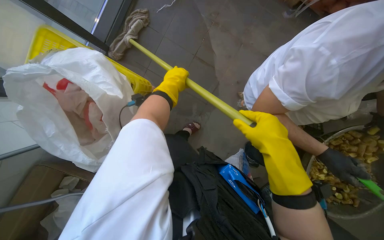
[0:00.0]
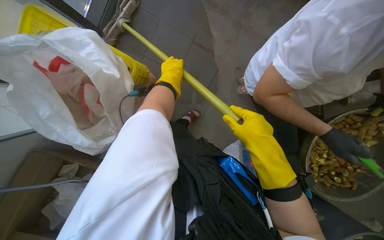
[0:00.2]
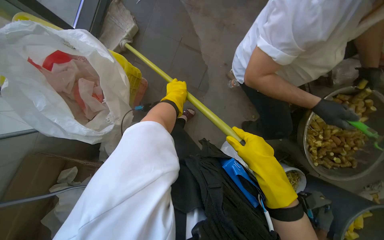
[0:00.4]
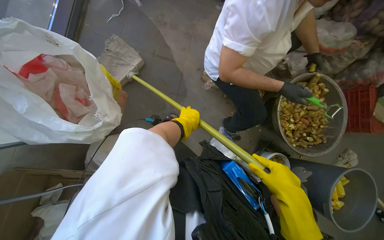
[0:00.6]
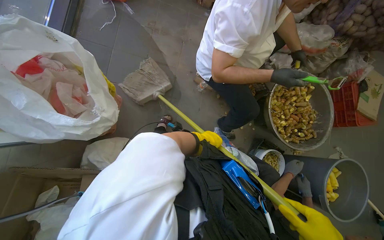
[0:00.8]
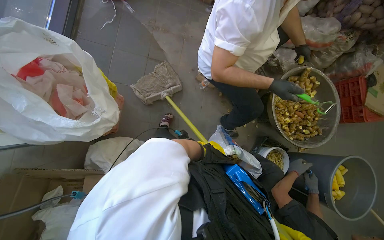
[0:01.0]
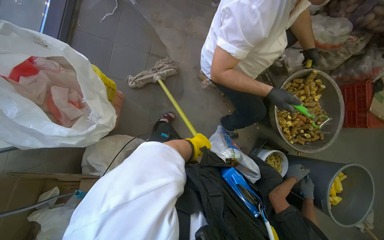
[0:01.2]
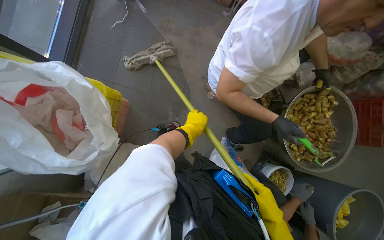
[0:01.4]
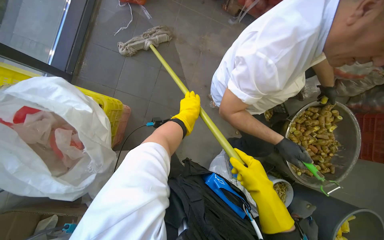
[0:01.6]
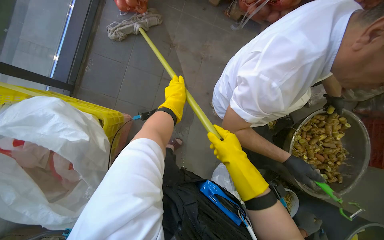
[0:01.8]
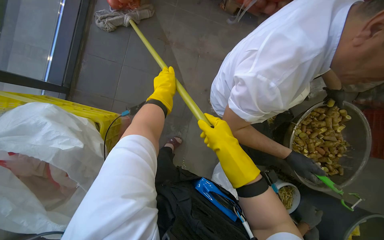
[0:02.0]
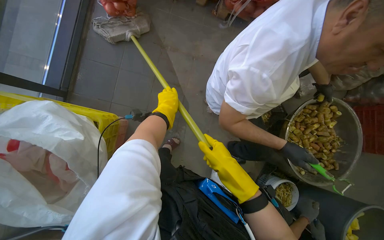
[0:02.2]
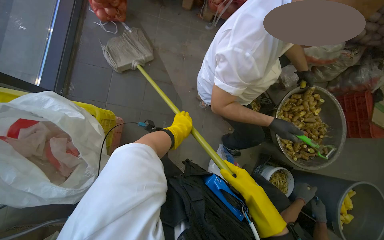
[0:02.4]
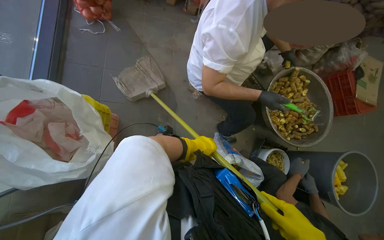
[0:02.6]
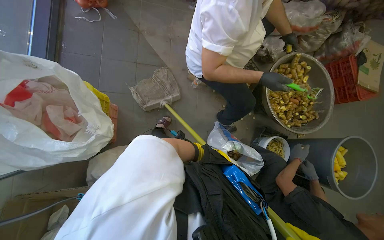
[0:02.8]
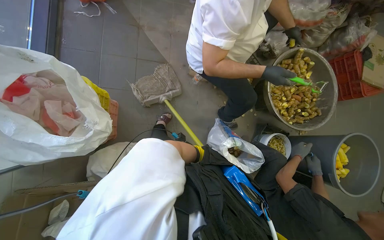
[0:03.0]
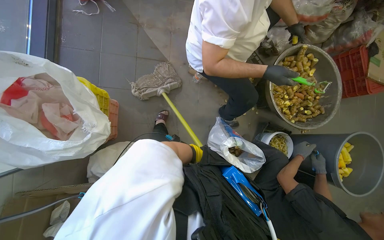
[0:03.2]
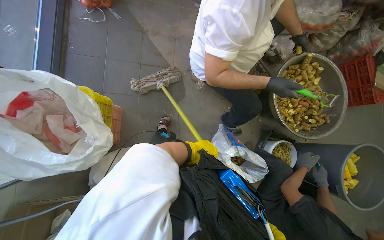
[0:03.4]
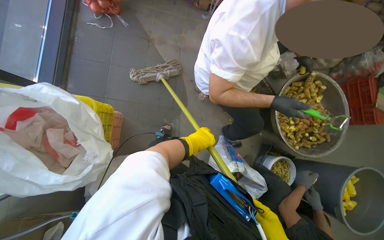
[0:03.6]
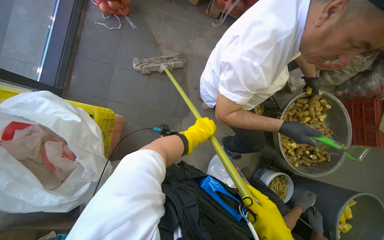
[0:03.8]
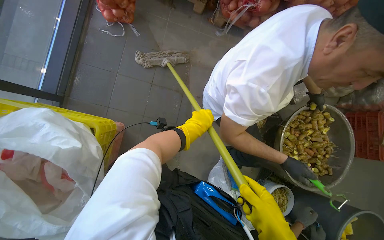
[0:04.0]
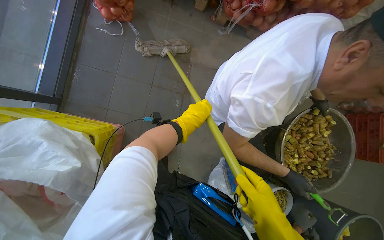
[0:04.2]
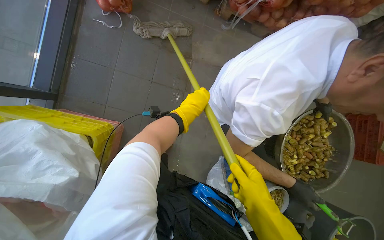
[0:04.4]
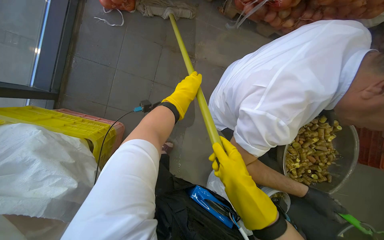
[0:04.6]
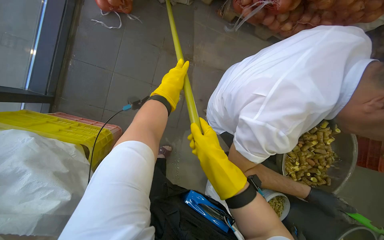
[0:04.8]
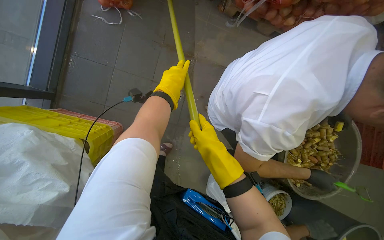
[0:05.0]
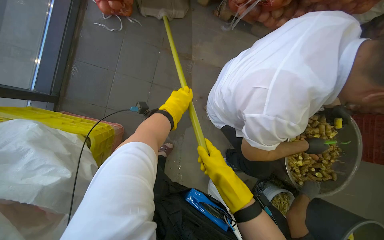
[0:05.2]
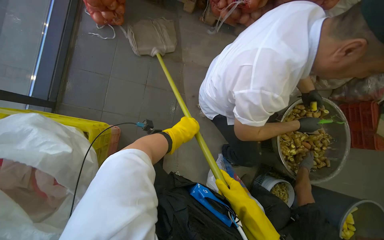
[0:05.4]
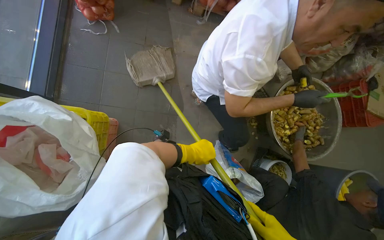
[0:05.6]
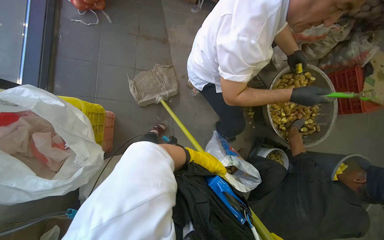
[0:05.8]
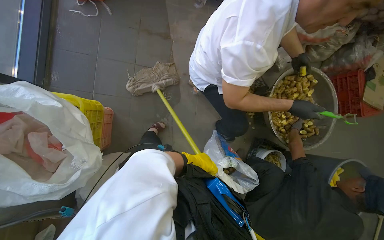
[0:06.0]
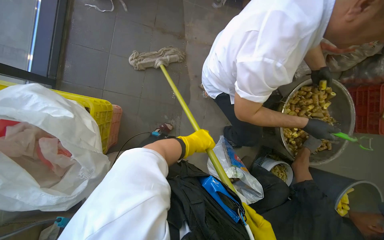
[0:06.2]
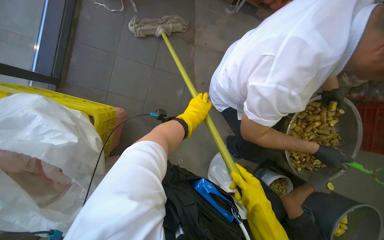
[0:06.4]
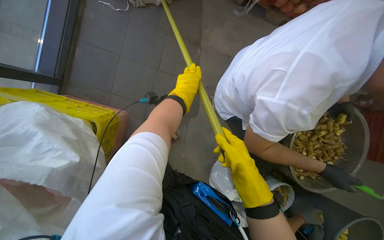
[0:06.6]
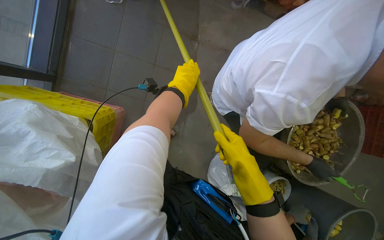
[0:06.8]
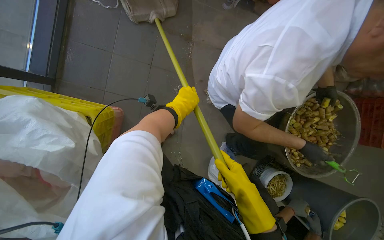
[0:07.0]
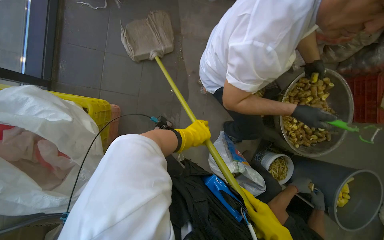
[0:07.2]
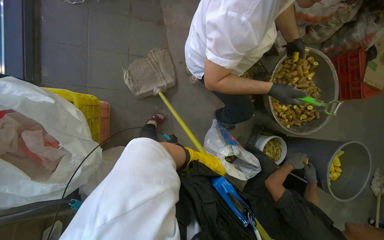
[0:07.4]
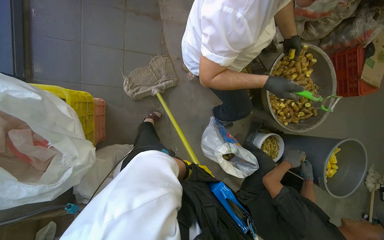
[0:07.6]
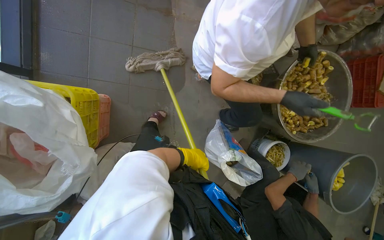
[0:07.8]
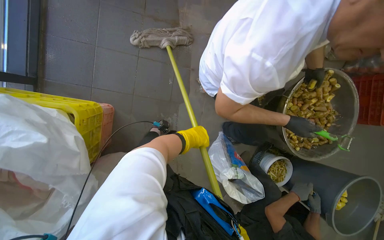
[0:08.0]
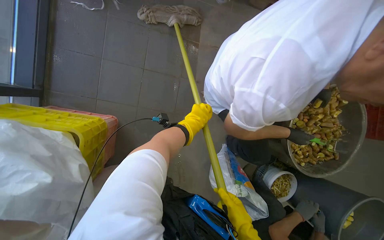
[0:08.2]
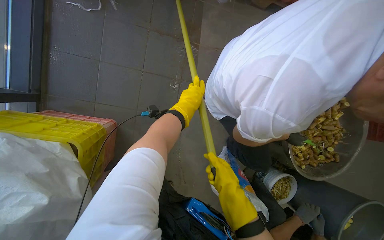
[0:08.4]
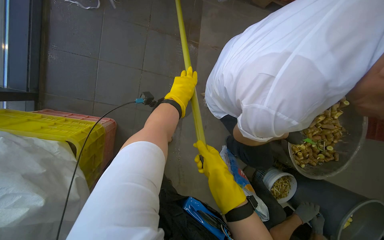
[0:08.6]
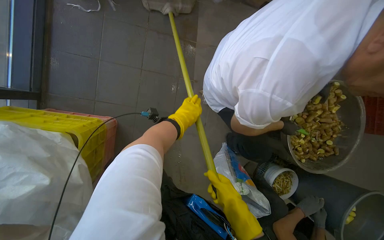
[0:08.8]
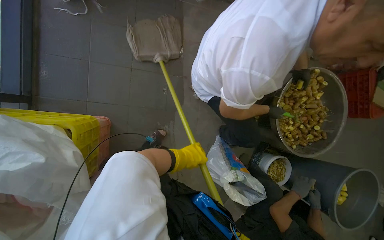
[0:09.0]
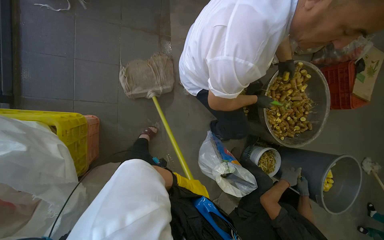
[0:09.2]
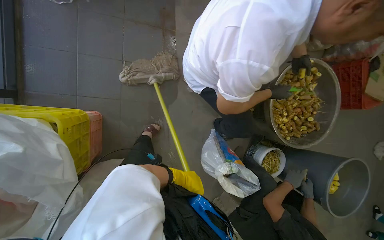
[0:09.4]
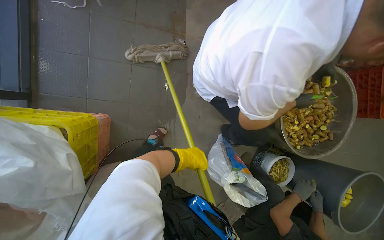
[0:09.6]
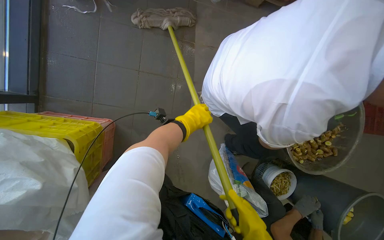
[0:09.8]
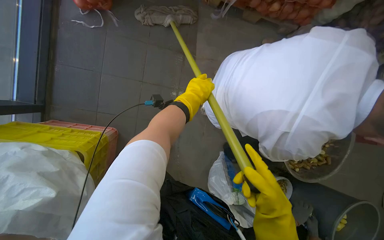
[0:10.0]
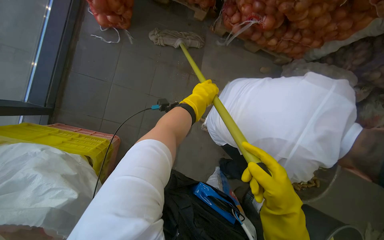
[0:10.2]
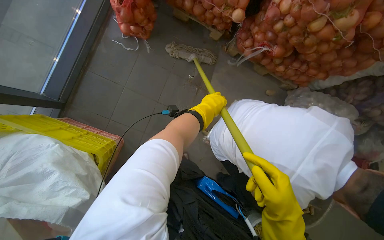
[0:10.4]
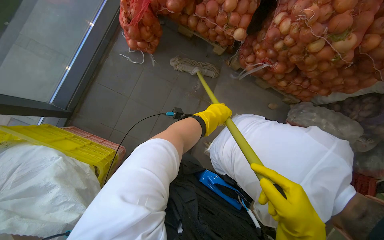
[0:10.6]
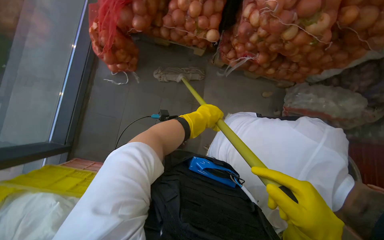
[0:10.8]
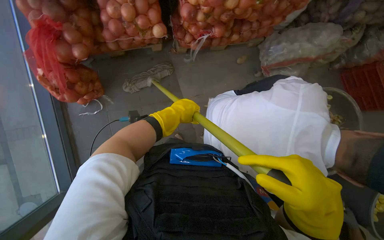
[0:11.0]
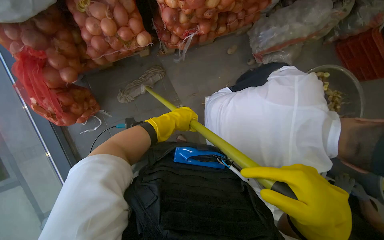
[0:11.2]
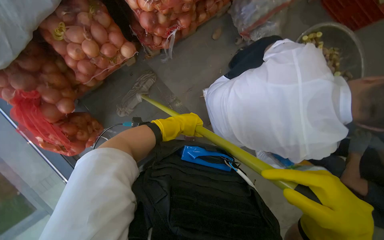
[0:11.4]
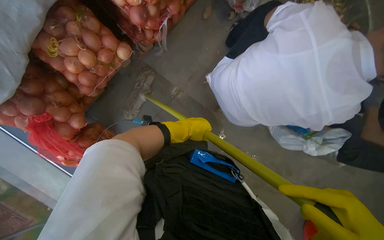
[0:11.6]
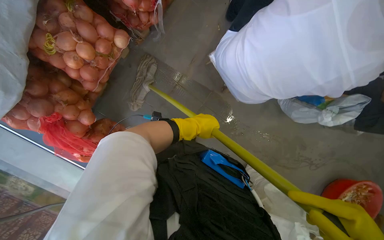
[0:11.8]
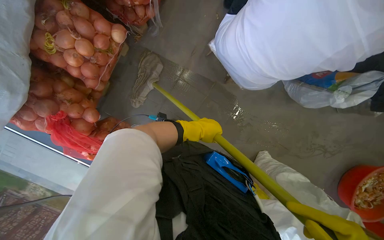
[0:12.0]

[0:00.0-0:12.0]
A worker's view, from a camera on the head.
Job: mopping floor.
The whole recording: Mopping kitchen floor. The worker mops the kitchen floor to clean up remaining debris and wet spots.
0:00.0 to 0:01.6: The left hand heads to the right, covering approximately 15 cm.
0:01.6 to 0:03.0: The left hand goes nearer and farther, about 25 cm each way, reversing 2 times.
0:03.0 to 0:04.4: The camera travels about 40 cm.
0:04.4 to 0:06.0: The left hand heads down the picture, covering roughly 40 cm.
0:06.0 to 0:07.6: The left hand is displaced farther from the camera by roughly 10 cm, and reaches roughly 50 cm up the picture, then returns.
0:07.6 to 0:09.0: The left hand travels up the picture and back again, approximately 60 cm each way.
0:09.0 to 0:10.4: The left hand is displaced up the picture and nearer to the camera by some 40 cm.
0:10.4 to 0:12.0: The wearer moves roughly 40 cm. The camera pitches downward, by about 20 degrees. The scene rotates counterclockwise by roughly 80 degrees.

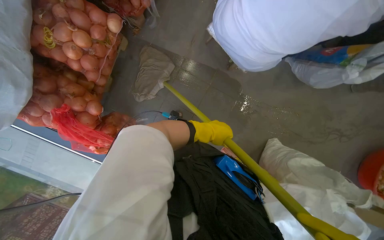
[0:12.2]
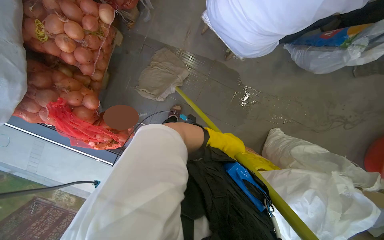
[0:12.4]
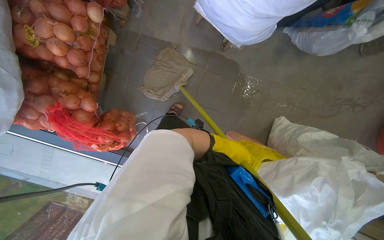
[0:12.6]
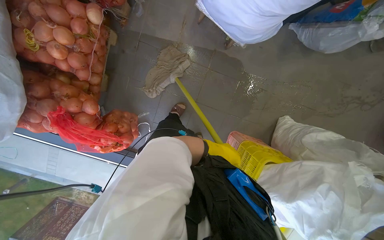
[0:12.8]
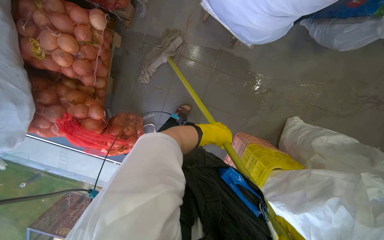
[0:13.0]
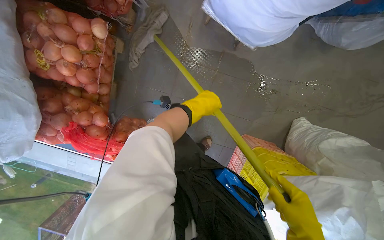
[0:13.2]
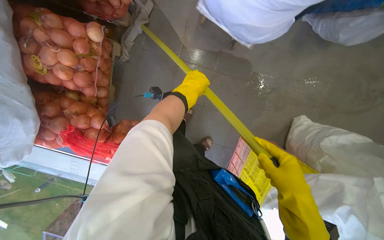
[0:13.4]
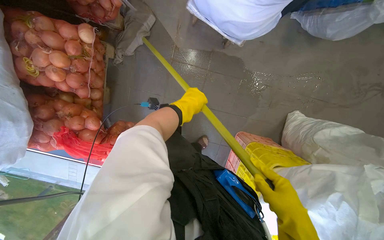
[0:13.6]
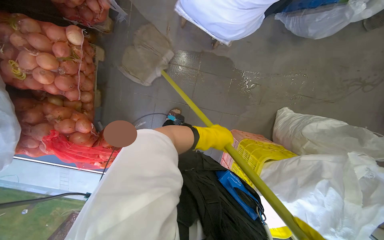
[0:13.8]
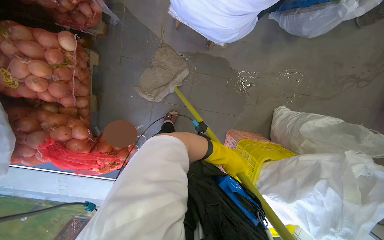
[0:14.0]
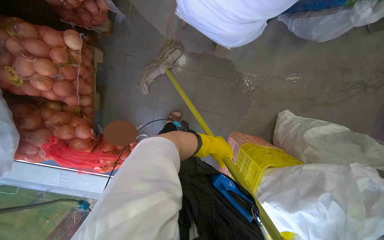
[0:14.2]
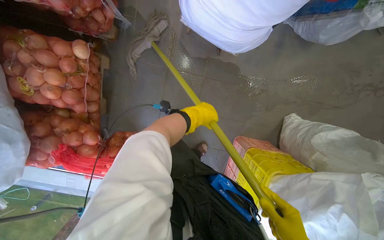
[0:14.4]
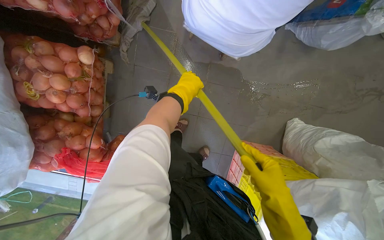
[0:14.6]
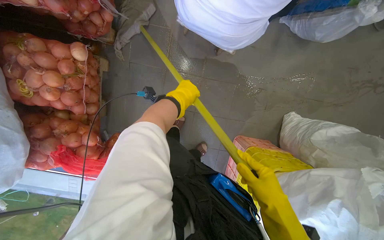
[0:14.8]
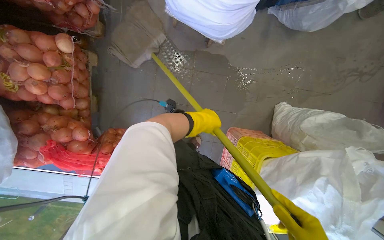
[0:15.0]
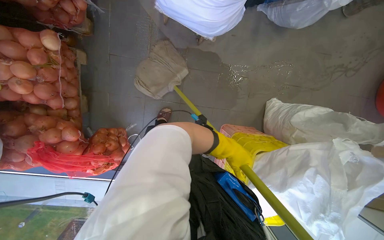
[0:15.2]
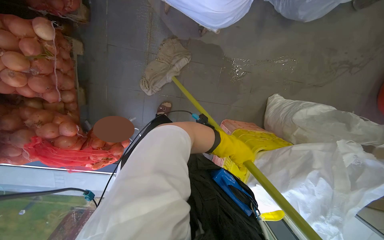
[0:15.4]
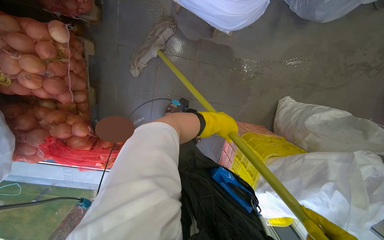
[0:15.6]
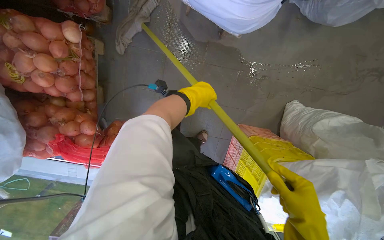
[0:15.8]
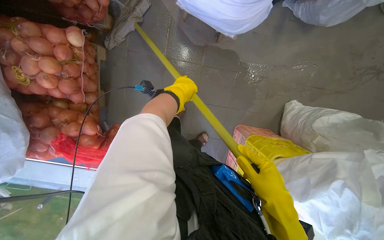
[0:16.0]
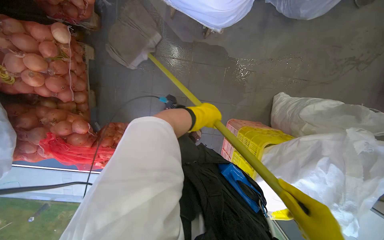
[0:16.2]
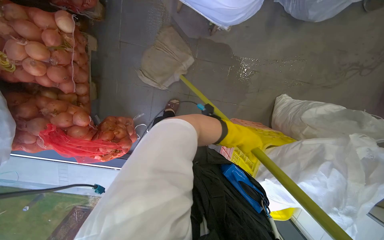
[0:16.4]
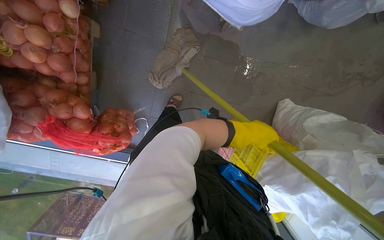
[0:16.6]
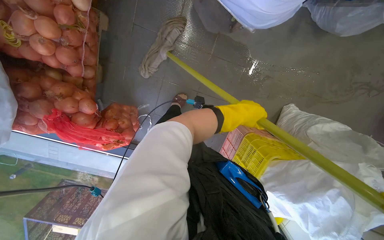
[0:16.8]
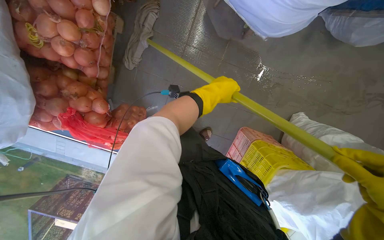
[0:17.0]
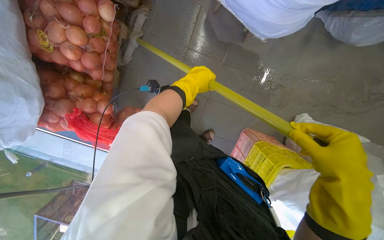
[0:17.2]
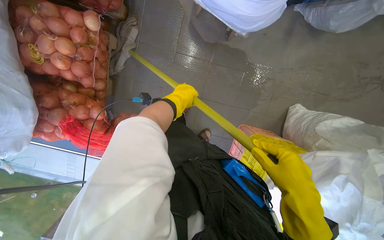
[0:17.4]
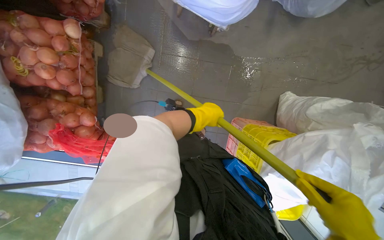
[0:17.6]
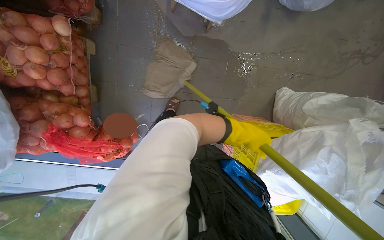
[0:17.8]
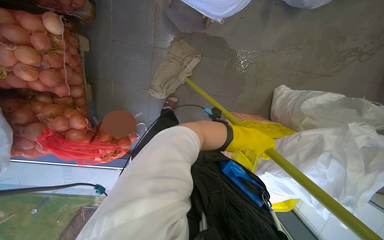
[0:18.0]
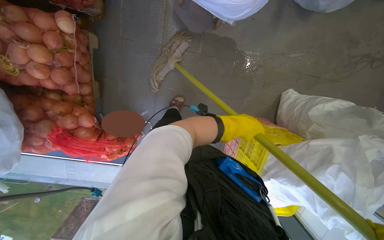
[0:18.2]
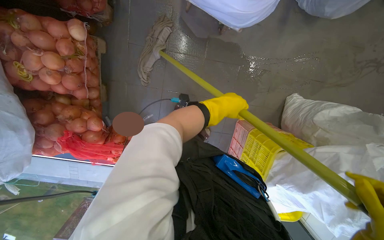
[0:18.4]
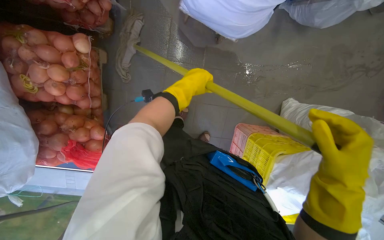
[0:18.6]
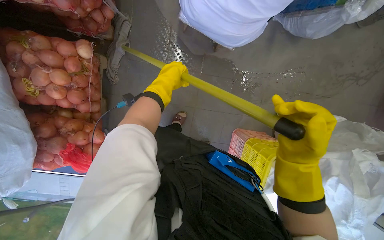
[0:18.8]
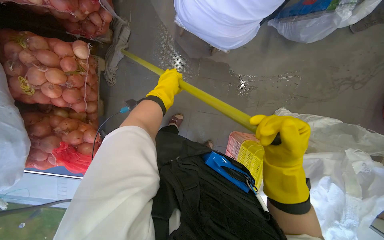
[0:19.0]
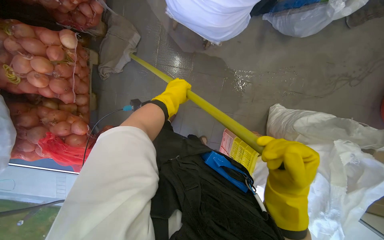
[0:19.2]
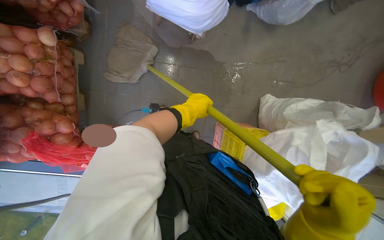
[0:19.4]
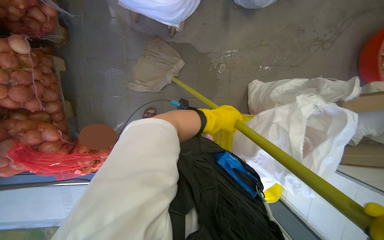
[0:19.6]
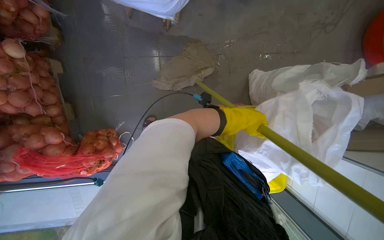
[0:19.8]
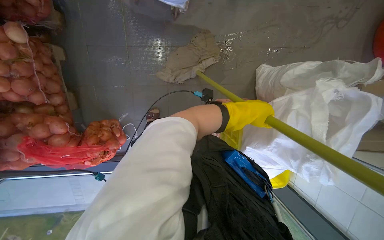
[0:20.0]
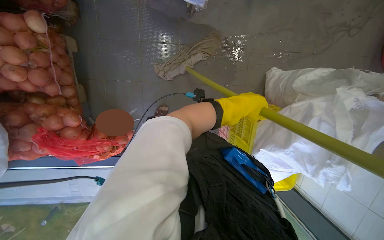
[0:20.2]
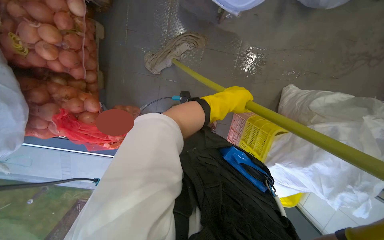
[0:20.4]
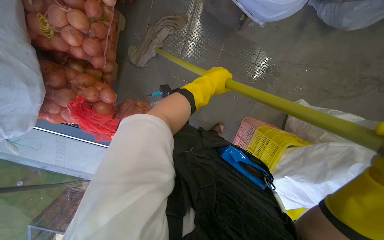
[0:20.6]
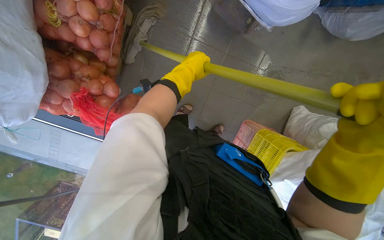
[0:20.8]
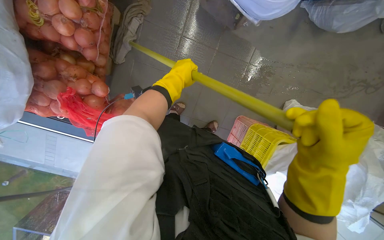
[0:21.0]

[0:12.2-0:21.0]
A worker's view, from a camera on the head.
Job: mopping floor.
The whole recording: Mopping kitchen floor. The worker mops the kitchen floor to clean up remaining debris and wet spots.
0:12.2 to 0:13.6: The left hand moves nearer and farther over about 20 cm, changing direction 2 times.
0:13.6 to 0:15.2: The left hand goes up and down the picture, roughly 20 cm each way, reversing 2 times.
0:15.2 to 0:16.6: The left hand travels nearer to the camera by roughly 10 cm.
0:16.6 to 0:18.0: The left hand moves some 25 cm to the left and comes back.
0:18.0 to 0:19.6: The left hand shifts roughly 10 cm farther from the camera, and reaches roughly 30 cm to the left, then returns.
0:19.6 to 0:21.0: The left hand heads to the left, covering roughly 50 cm.
